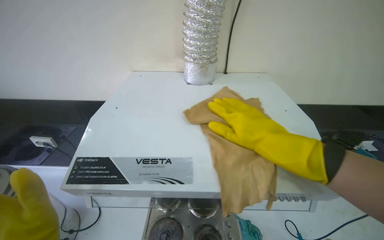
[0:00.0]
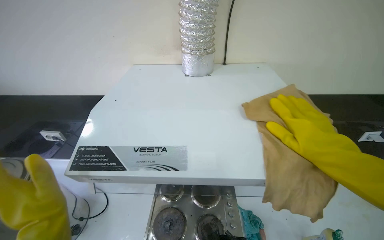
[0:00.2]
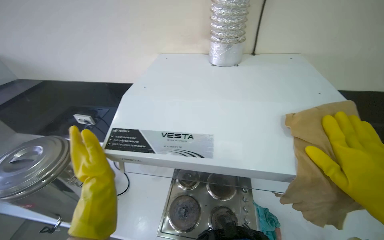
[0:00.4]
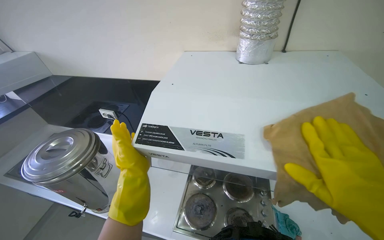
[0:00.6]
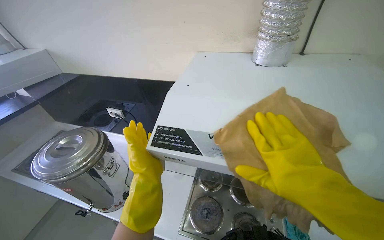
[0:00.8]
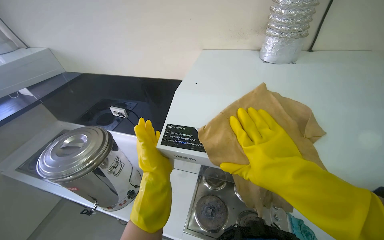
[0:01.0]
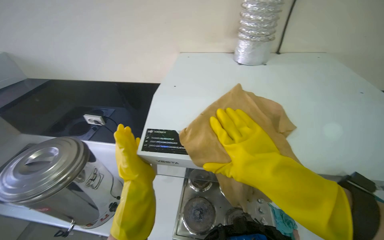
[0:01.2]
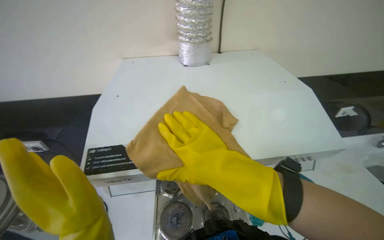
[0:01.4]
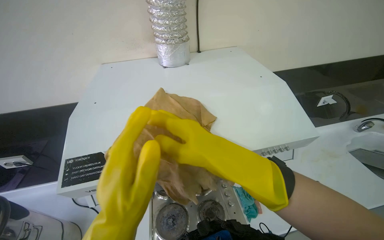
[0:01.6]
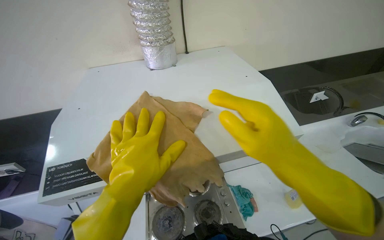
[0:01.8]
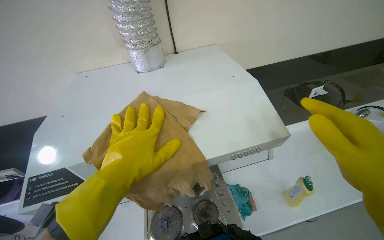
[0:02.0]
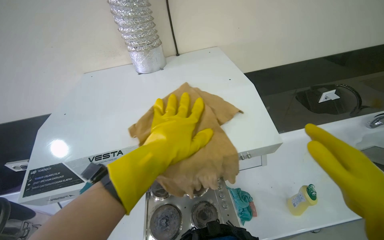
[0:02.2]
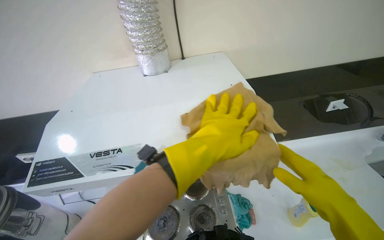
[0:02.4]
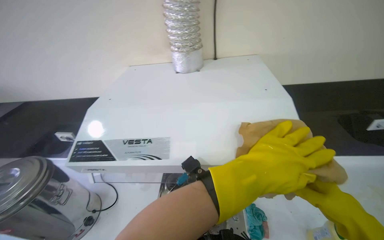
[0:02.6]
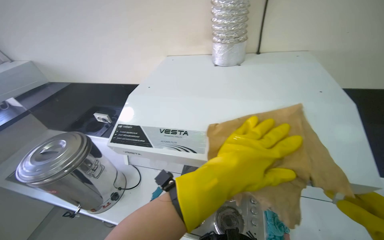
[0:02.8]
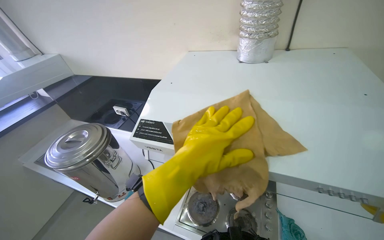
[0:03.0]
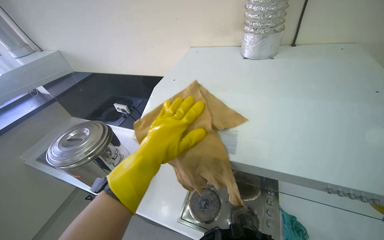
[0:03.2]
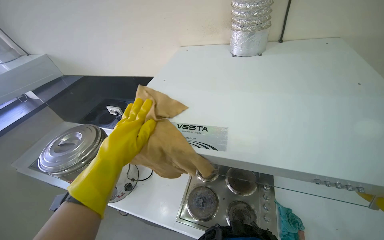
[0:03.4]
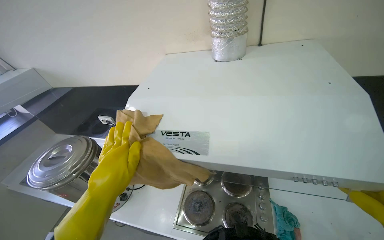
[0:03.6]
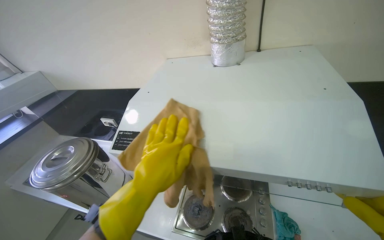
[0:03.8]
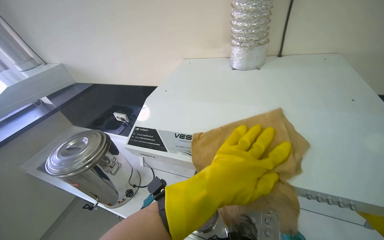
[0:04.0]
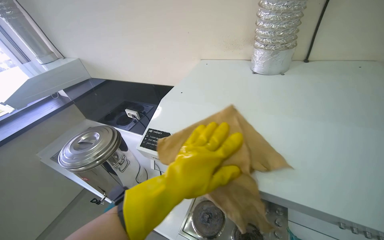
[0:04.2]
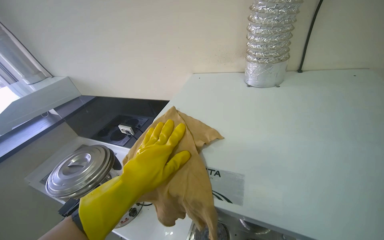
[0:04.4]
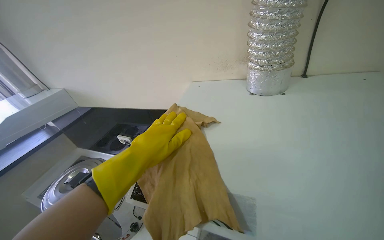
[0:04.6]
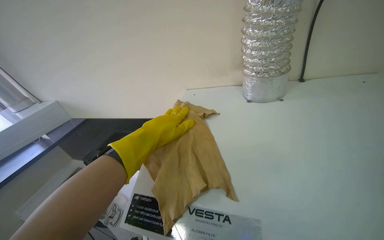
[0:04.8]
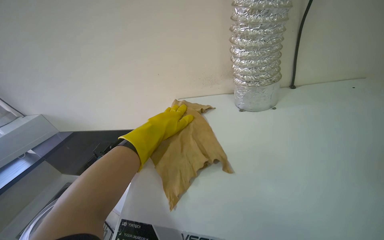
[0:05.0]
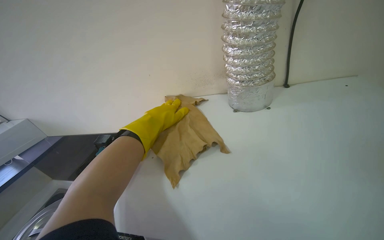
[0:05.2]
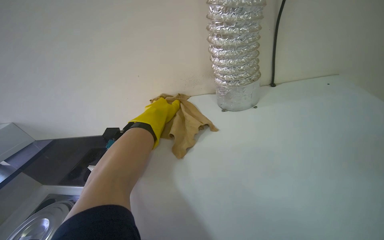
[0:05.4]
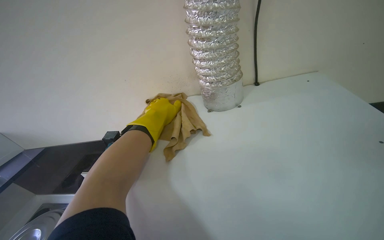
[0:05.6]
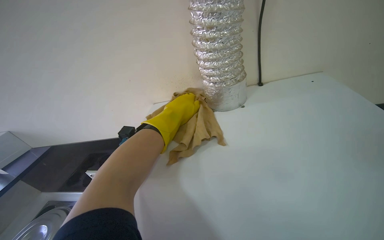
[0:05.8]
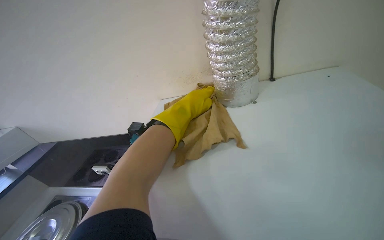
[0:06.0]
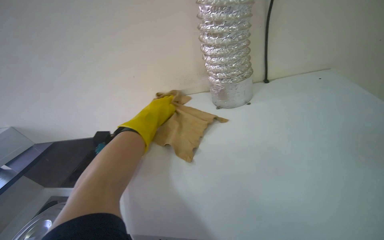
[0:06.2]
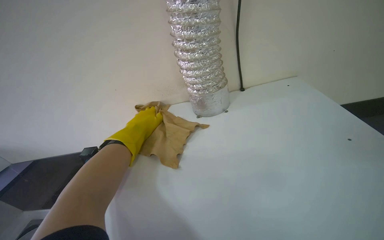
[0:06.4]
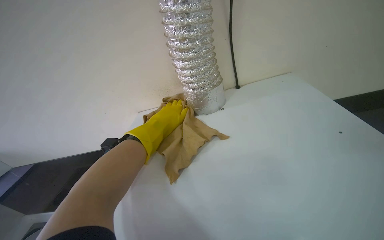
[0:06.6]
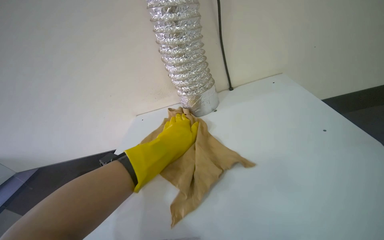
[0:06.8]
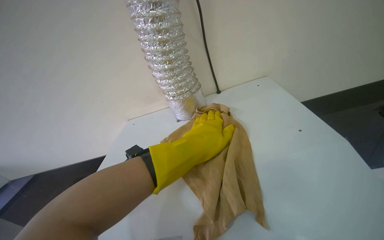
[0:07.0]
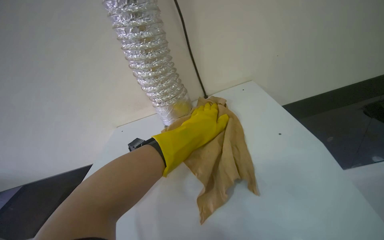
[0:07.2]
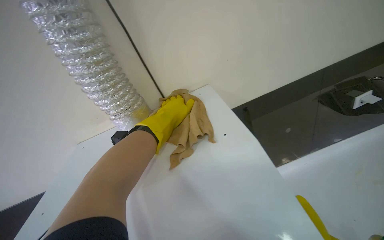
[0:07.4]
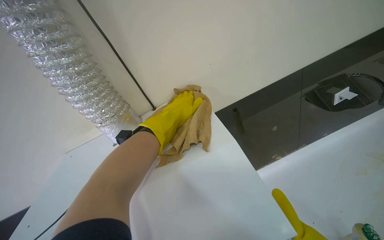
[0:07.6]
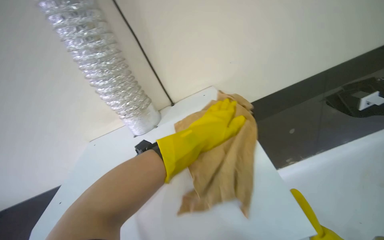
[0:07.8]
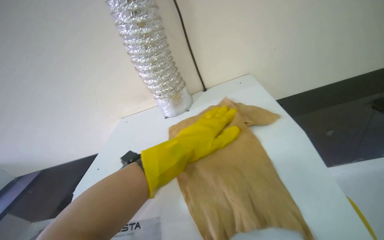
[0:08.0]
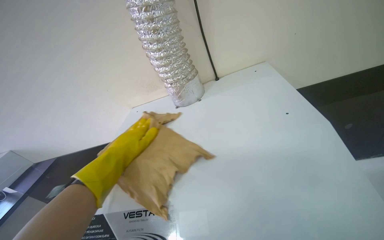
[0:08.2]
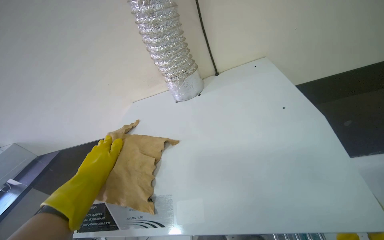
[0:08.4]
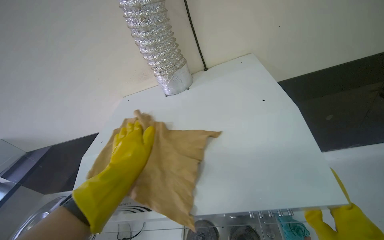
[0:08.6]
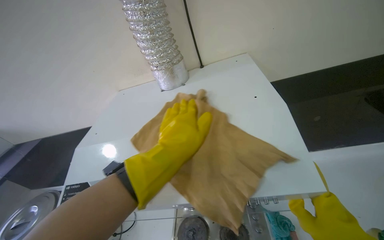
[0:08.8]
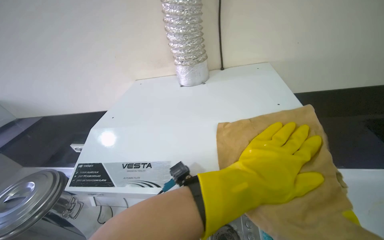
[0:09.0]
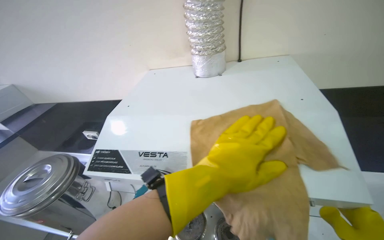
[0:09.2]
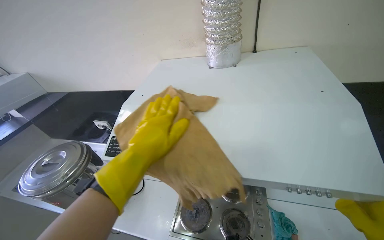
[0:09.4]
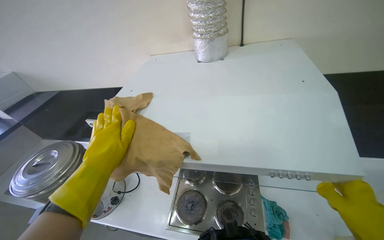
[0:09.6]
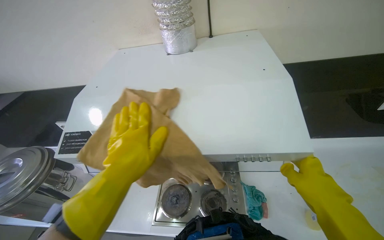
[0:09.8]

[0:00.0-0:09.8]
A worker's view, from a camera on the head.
Job: cleaning kitchen.
The whole recording: Wiping top of range hood. The worker wipes the top surface of the range hood with a brown cloth.
0:01.4 to 0:02.8: The wearer's head swings roughly 20 degrees to the left.
0:02.8 to 0:04.2: The left hand moves left and right over roughly 30 cm, changing direction 2 times.
0:04.2 to 0:05.6: The wearer's head swings approximately 20 degrees to the right. The left hand goes some 40 cm up the picture and farther from the camera.
0:05.6 to 0:07.0: The left hand is displaced nearer to the camera and to the right by approximately 25 cm.
0:07.0 to 0:08.4: The left hand goes some 30 cm to the left and down the picture.
0:08.4 to 0:09.8: The left hand swings left and right, about 30 cm each way, with 2 reversals.

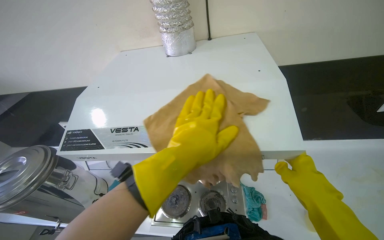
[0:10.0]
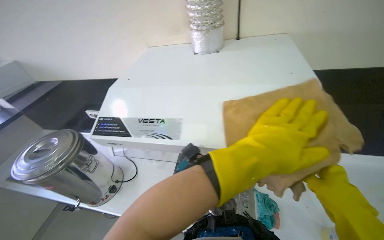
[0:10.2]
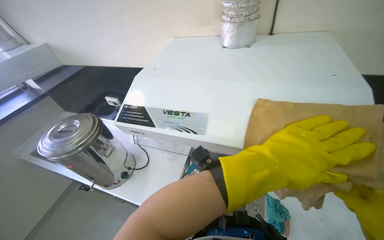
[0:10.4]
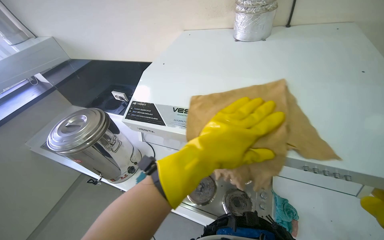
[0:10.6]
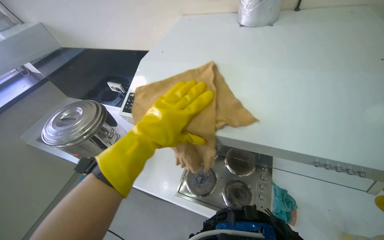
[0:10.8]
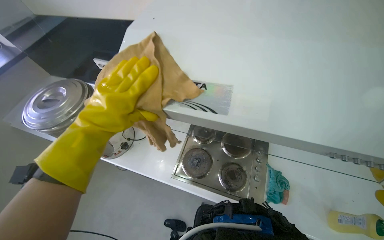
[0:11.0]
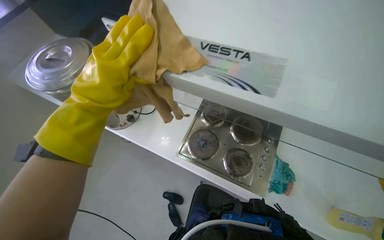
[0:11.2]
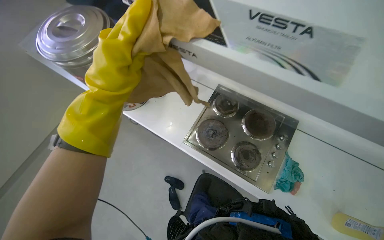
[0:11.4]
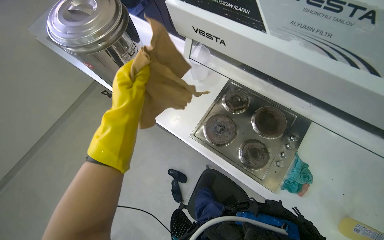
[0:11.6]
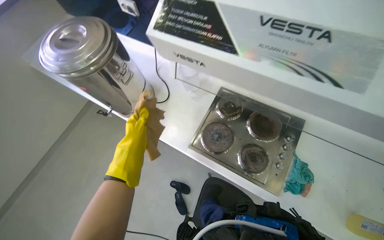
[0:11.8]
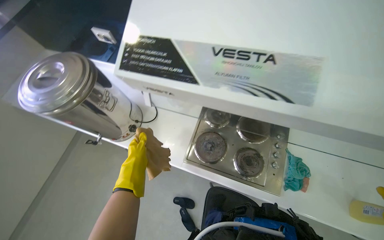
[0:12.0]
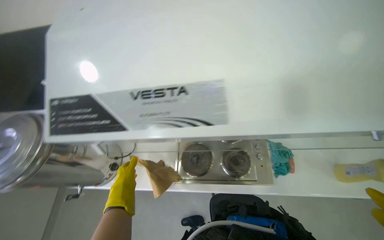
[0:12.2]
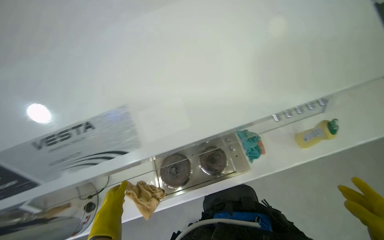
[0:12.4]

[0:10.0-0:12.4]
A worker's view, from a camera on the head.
Job: cleaning kitchen.
The whole recording: Wiping top of range hood. The worker wipes the top surface of the range hood with a brown cloth.
0:10.0 to 0:11.2: The camera pitches downward, by roughly 25 degrees. The left hand goes about 30 cm to the left.
0:11.2 to 0:12.4: The wearer looks roughly 40 degrees further to the right.

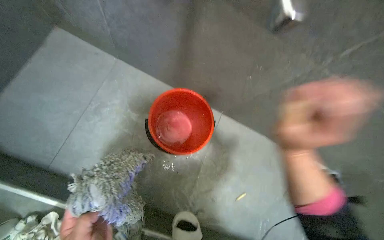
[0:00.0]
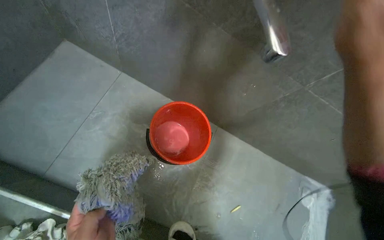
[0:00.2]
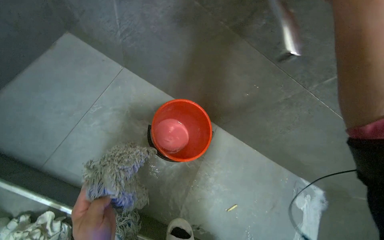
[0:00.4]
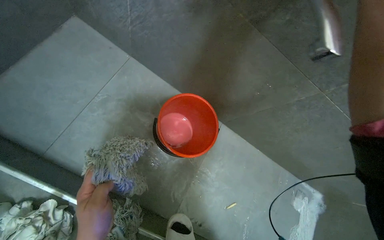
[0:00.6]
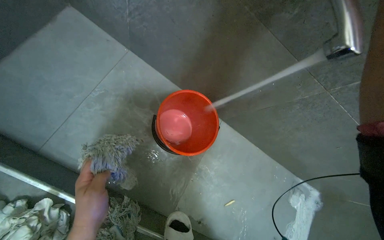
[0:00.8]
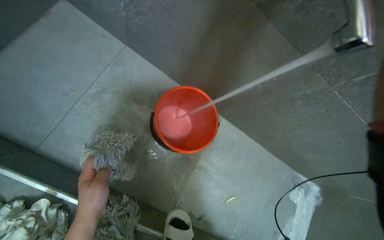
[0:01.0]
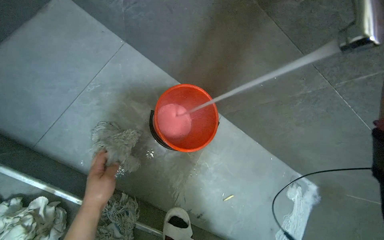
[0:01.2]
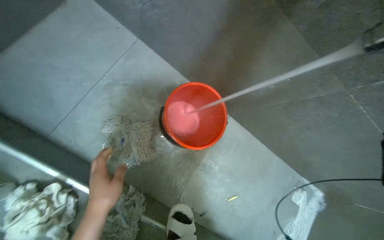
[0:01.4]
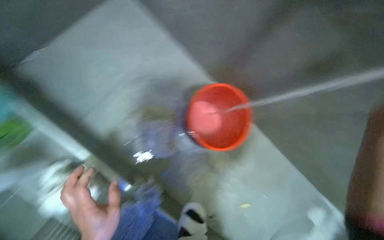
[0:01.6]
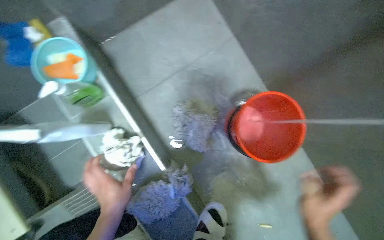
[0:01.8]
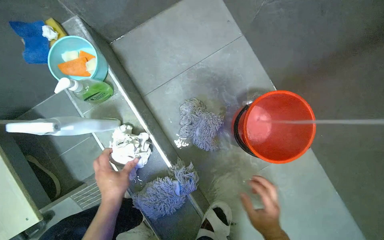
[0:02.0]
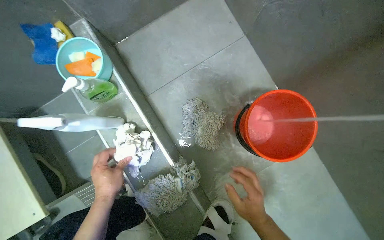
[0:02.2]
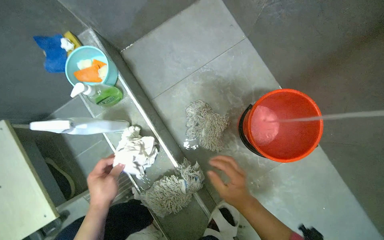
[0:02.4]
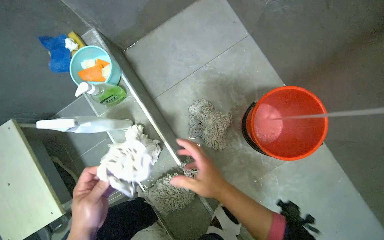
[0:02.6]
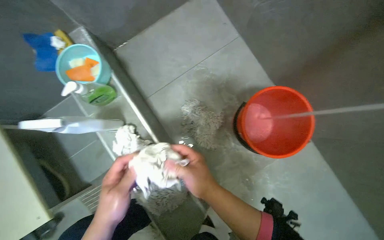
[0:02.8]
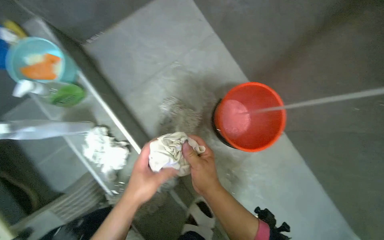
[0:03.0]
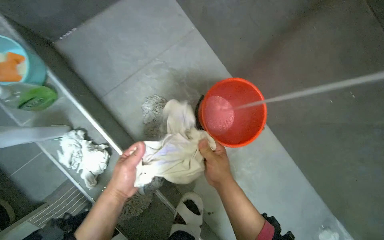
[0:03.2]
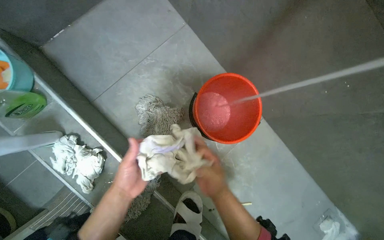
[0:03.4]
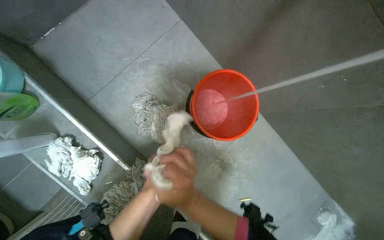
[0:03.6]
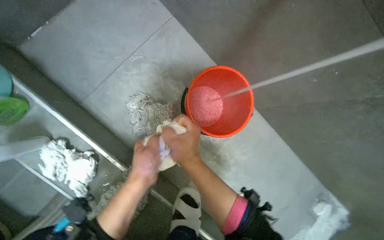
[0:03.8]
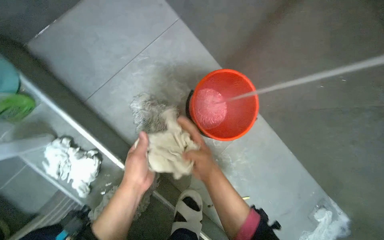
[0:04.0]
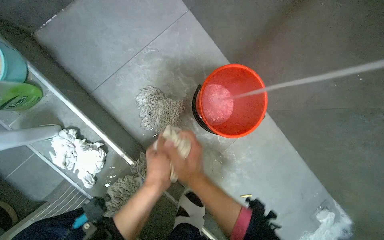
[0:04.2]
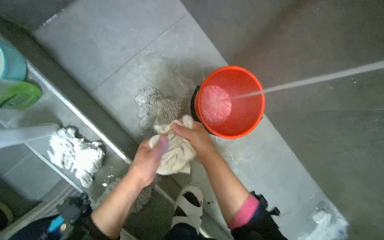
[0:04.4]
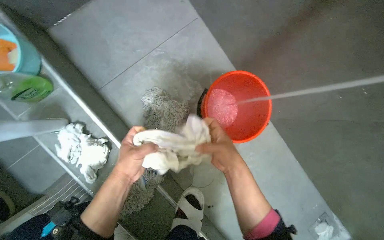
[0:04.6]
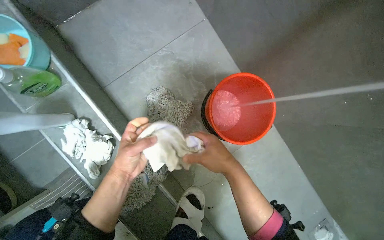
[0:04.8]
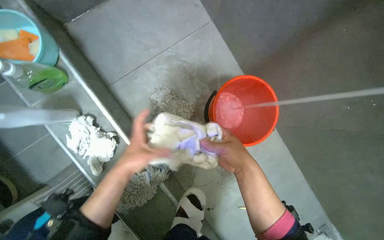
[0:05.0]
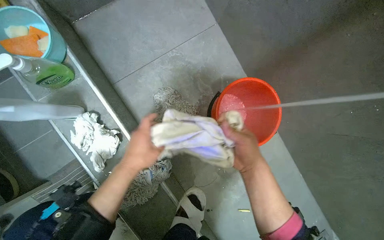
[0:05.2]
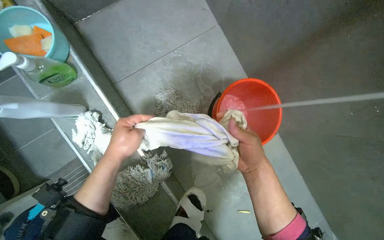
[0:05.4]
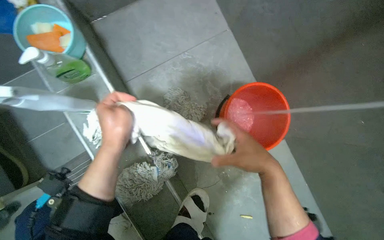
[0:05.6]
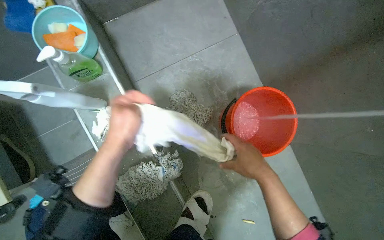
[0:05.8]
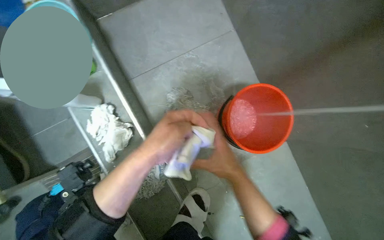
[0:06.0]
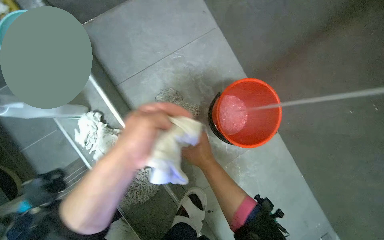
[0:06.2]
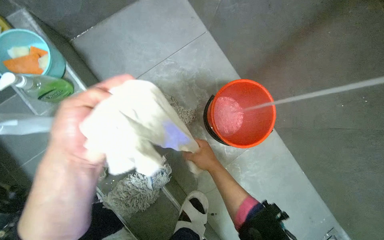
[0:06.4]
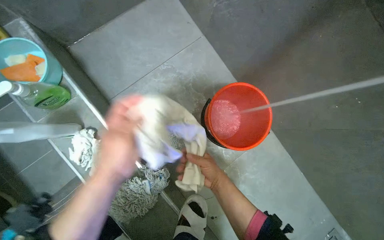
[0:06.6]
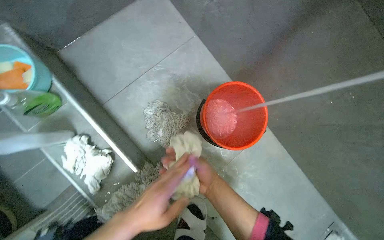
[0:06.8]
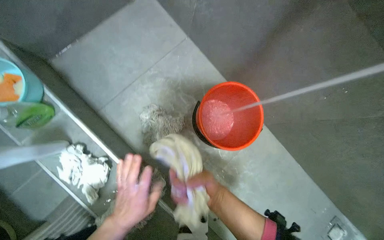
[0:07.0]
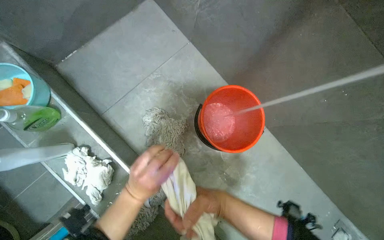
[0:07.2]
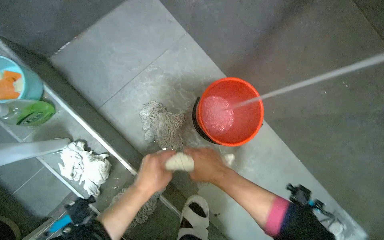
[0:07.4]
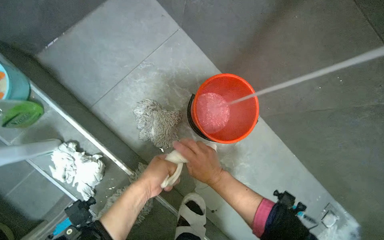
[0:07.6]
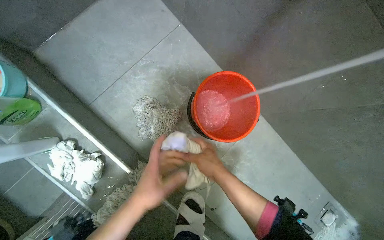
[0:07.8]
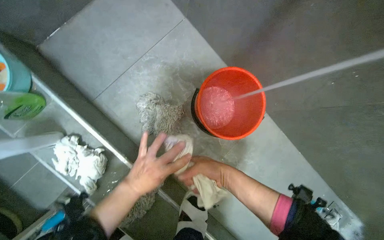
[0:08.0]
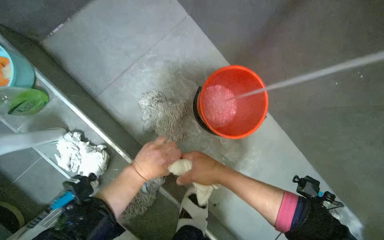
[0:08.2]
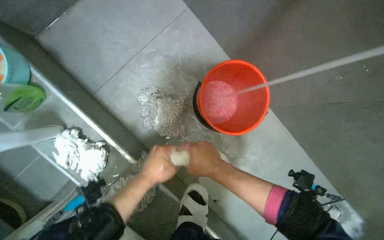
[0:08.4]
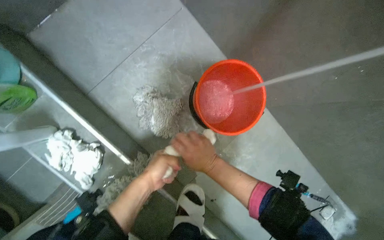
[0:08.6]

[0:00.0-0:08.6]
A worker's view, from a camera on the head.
Job: preparing cleaning supplies.
The whole recording: Rinsing cloth under faucet. The worker rinses a cloth under the running faucet.
0:01.4 to 0:02.8: The head rotates about 30 degrees to the left.
0:02.8 to 0:04.4: The left hand shifts some 15 cm farther from the camera.
0:07.2 to 0:08.6: The hands are busy where they are.
